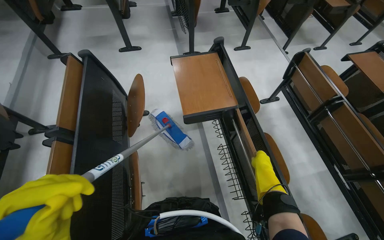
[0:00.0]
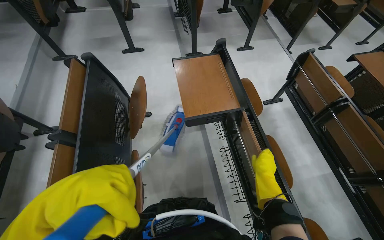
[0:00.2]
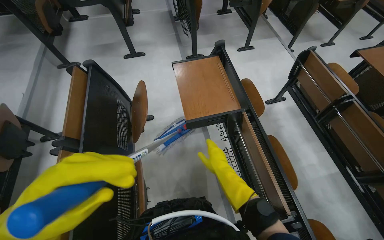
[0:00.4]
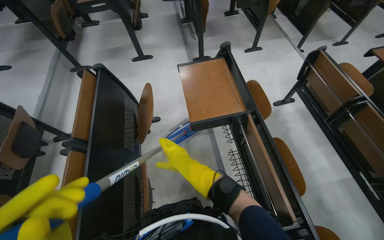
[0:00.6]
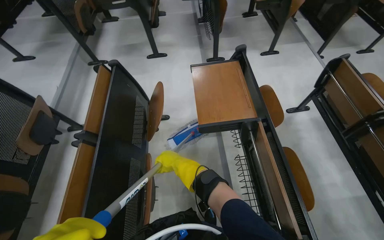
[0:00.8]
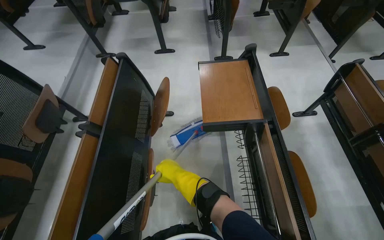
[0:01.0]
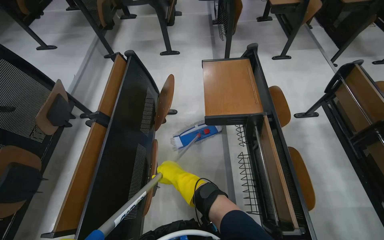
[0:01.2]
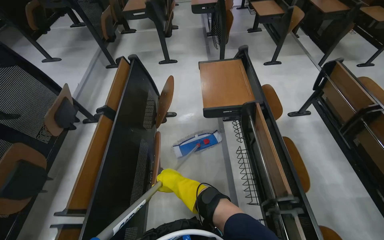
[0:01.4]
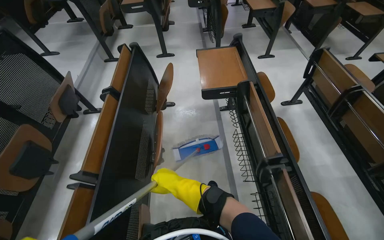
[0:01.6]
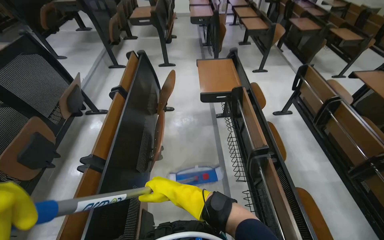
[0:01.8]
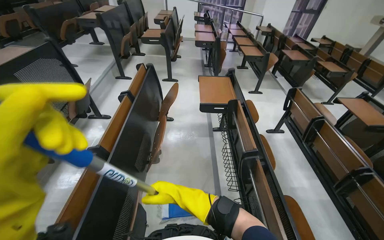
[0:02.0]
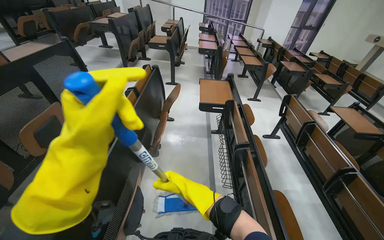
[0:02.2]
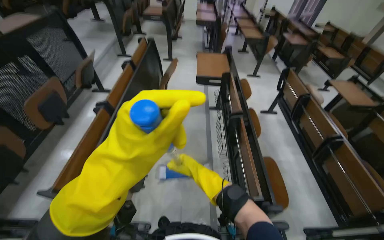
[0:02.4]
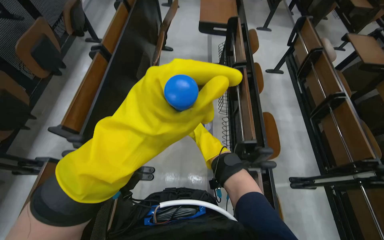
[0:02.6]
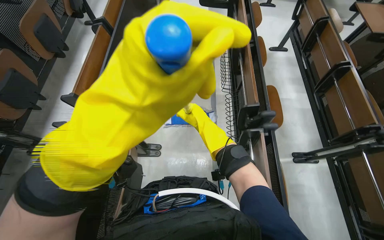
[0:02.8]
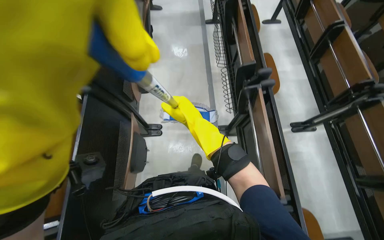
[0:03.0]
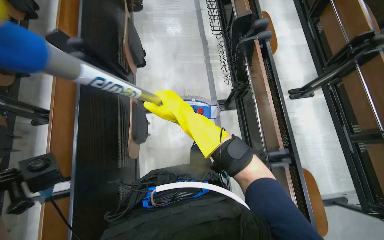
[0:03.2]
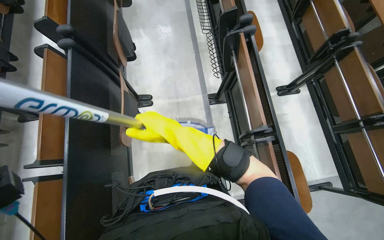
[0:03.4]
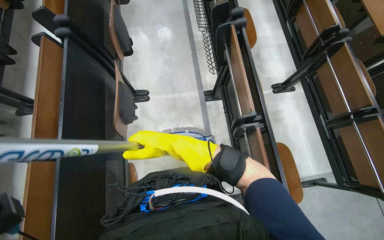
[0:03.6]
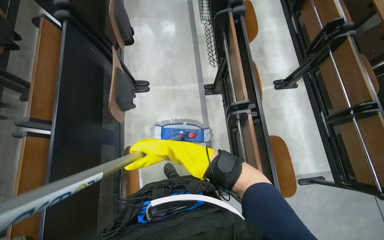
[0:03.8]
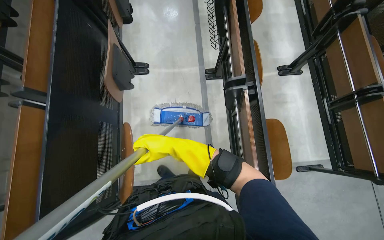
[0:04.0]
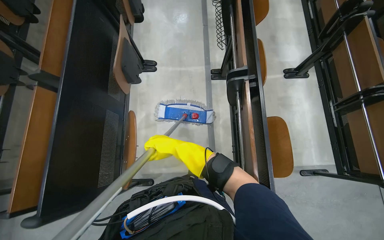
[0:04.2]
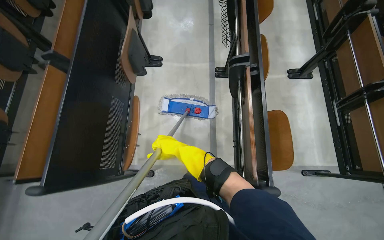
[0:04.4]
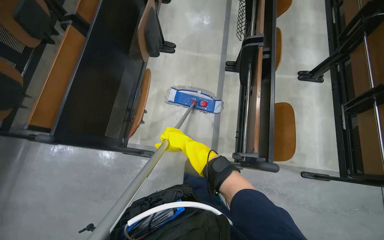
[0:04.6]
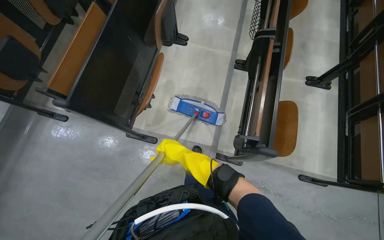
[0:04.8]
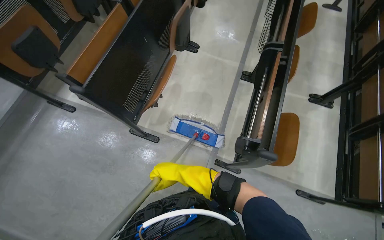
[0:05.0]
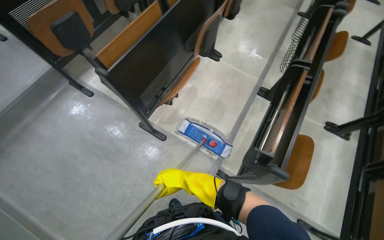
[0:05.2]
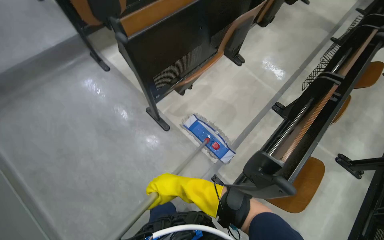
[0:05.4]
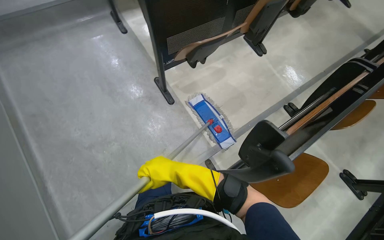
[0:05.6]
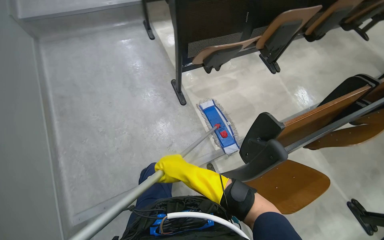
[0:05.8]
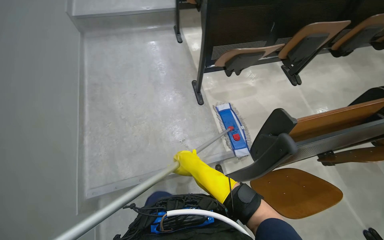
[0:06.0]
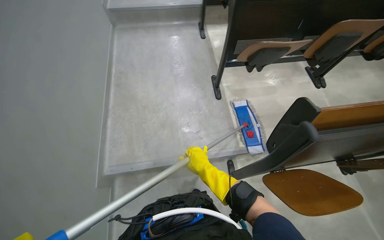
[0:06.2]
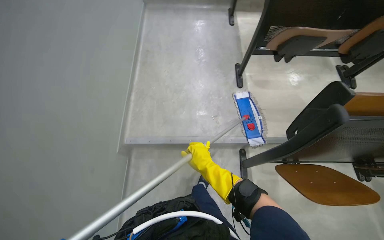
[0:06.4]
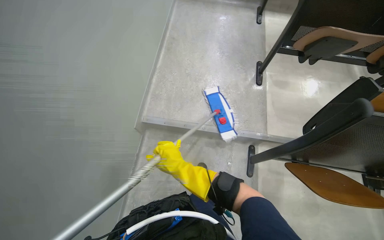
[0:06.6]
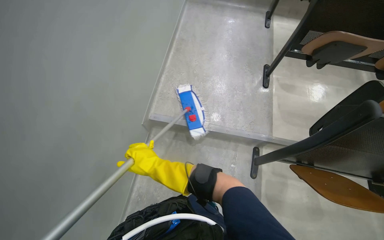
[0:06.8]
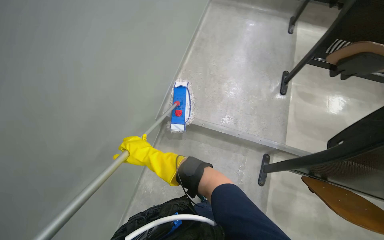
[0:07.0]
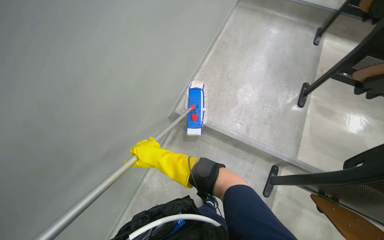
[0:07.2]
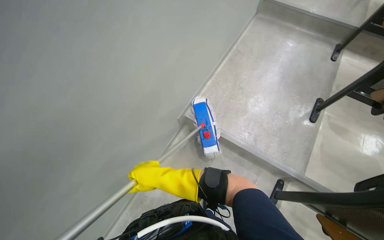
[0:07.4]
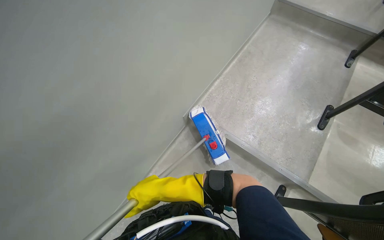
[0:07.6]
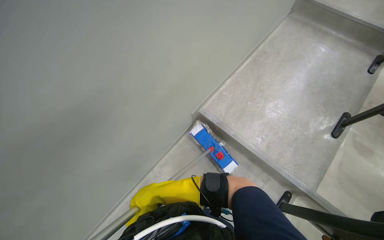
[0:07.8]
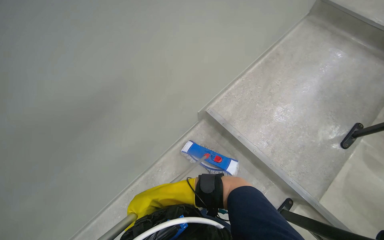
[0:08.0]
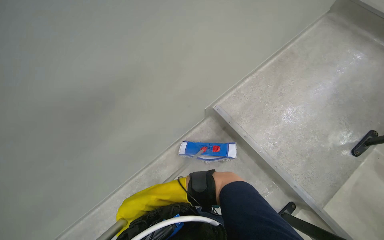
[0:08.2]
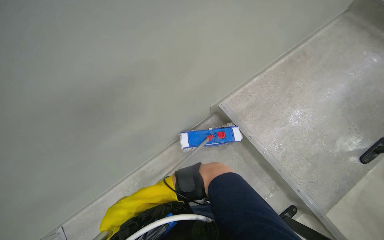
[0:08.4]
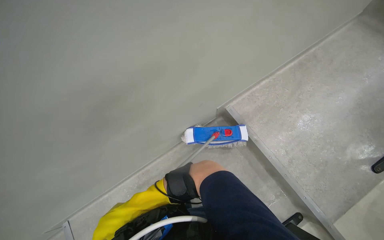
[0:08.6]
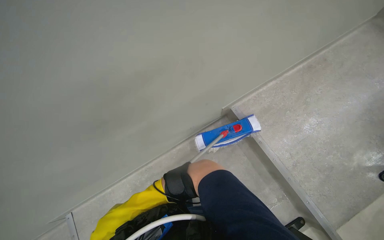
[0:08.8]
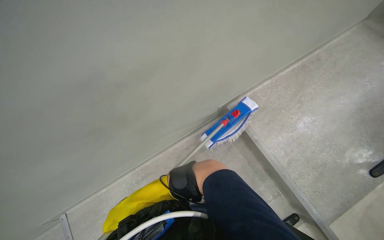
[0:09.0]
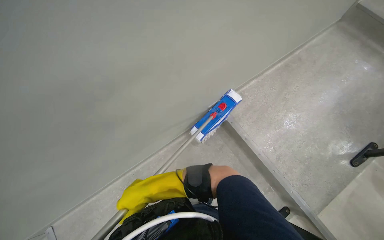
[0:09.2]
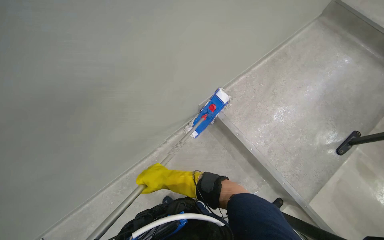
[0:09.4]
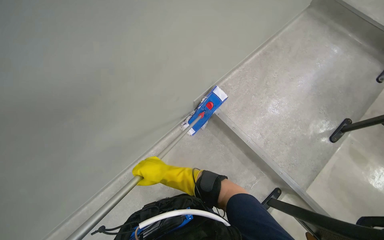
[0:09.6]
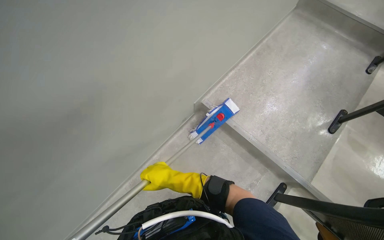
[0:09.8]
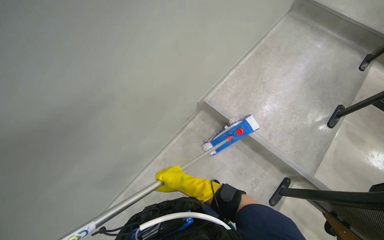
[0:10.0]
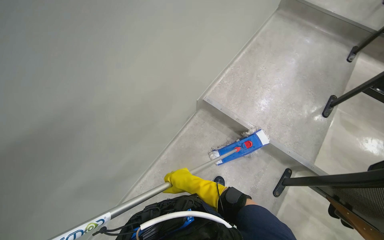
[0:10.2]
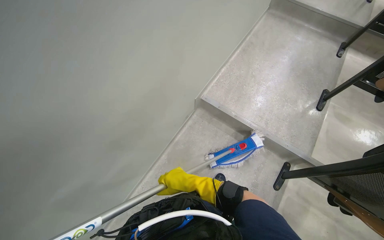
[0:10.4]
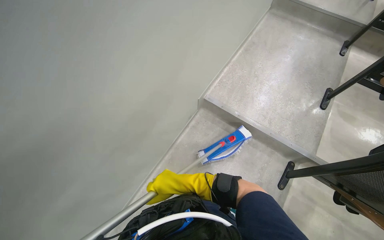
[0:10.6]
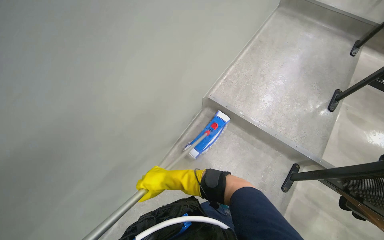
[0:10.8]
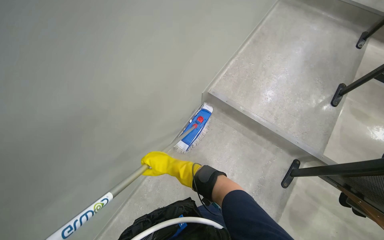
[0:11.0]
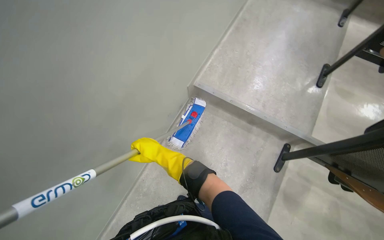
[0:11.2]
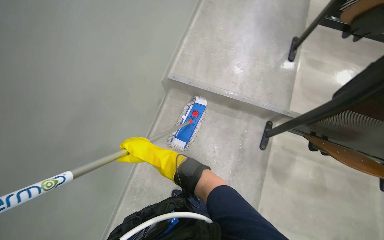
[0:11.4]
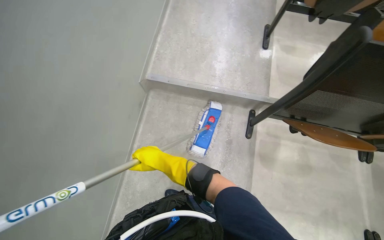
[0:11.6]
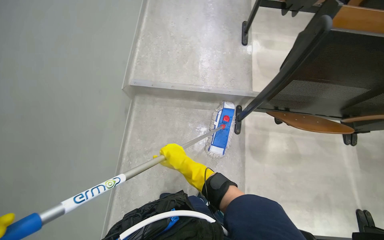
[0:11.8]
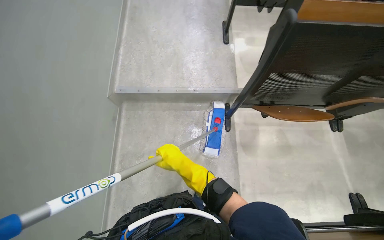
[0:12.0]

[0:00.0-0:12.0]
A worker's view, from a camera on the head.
Job: mopping floor.
The whole recording: Mopping lecture hall floor. The worker washes the mop, then mops the floor of the lecture hall, moving between rows of desks.
0:00.0 to 0:01.6: The right hand shifts roughly 30 cm to the left.
0:01.6 to 0:03.0: The camera is carried some 80 cm. The wearer looks about 15 degrees further downward.
0:03.0 to 0:04.4: The camera is carried about 60 cm. The view tilts about 15 degrees downward.
0:04.4 to 0:06.0: The head travels roughly 50 cm. The wearer looks approximately 70 degrees further to the left.
0:06.0 to 0:07.6: The wearer's head swings approximately 50 degrees to the left.
0:07.6 to 0:09.0: The wearer looks about 25 degrees further to the left.
0:09.0 to 0:10.4: The wearer looks roughly 25 degrees further to the right.
0:10.4 to 0:12.0: The wearer's head swings some 35 degrees to the right.

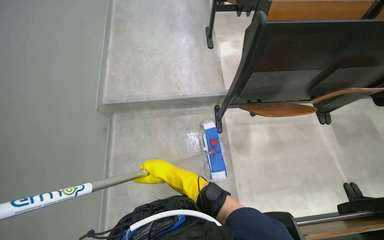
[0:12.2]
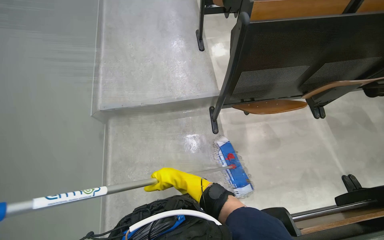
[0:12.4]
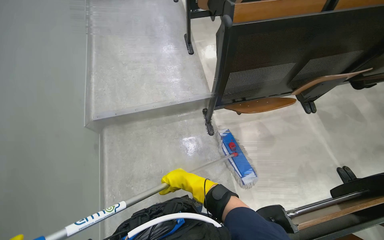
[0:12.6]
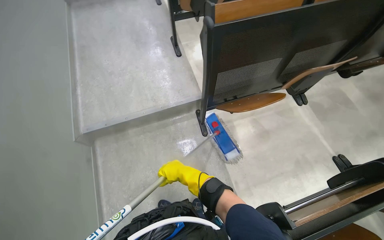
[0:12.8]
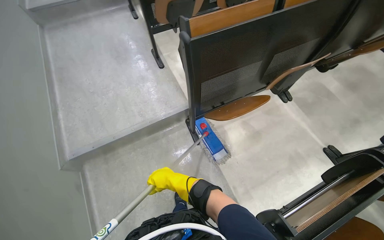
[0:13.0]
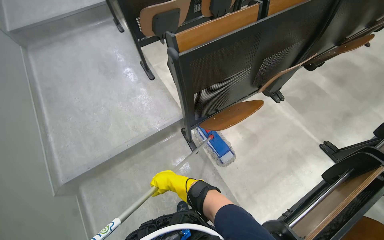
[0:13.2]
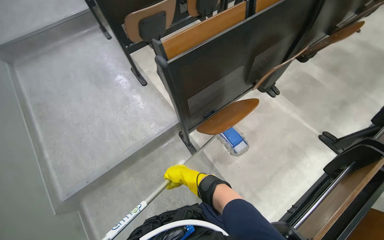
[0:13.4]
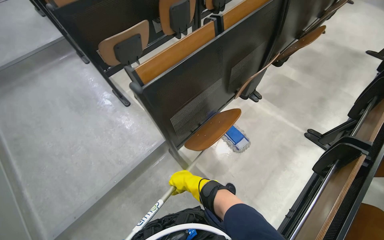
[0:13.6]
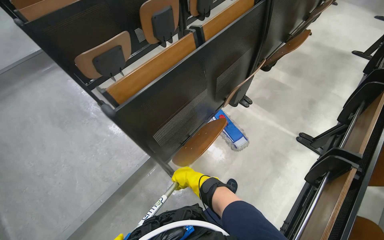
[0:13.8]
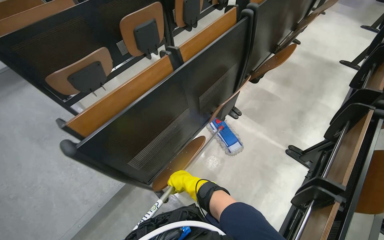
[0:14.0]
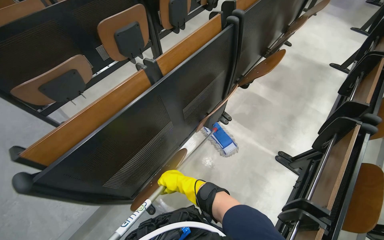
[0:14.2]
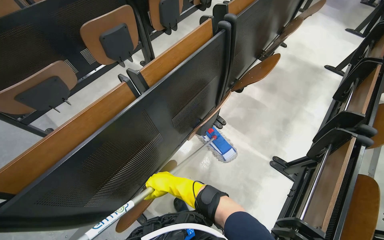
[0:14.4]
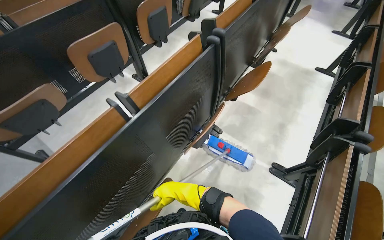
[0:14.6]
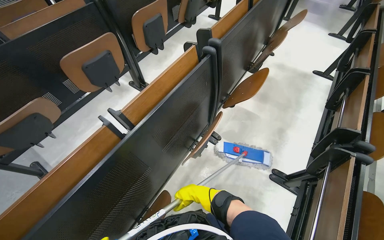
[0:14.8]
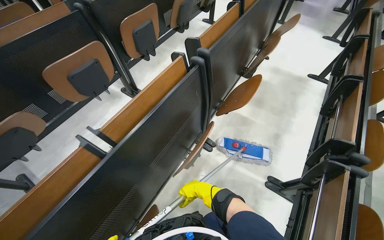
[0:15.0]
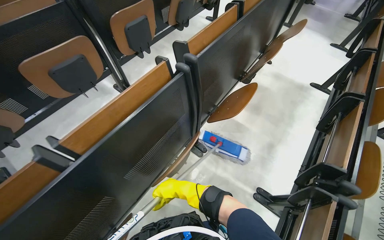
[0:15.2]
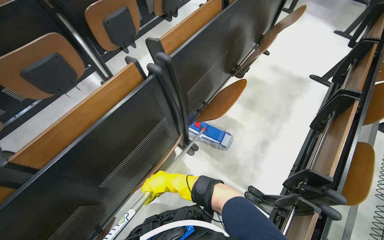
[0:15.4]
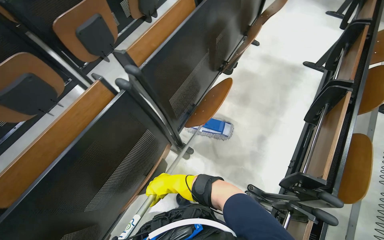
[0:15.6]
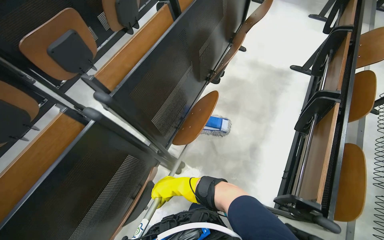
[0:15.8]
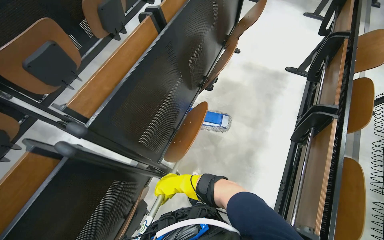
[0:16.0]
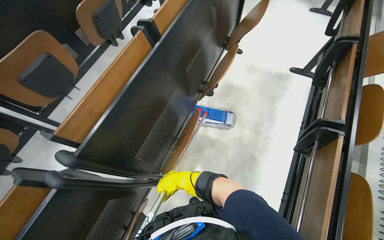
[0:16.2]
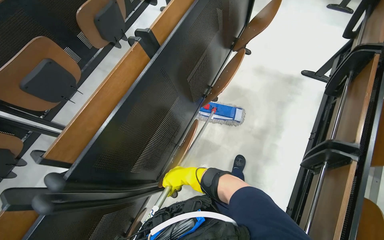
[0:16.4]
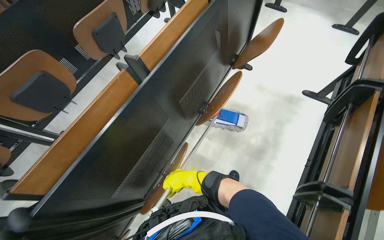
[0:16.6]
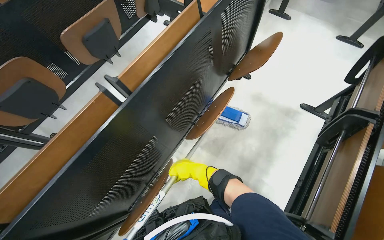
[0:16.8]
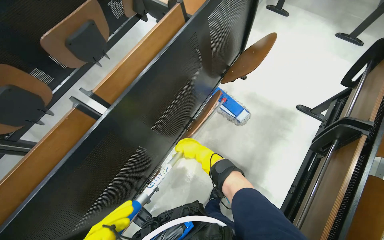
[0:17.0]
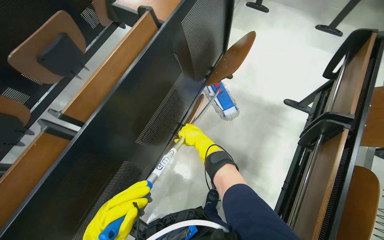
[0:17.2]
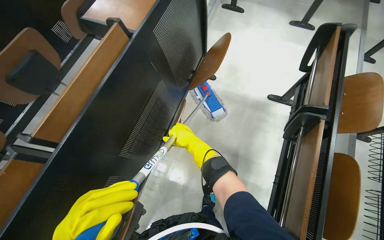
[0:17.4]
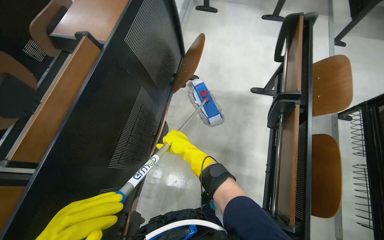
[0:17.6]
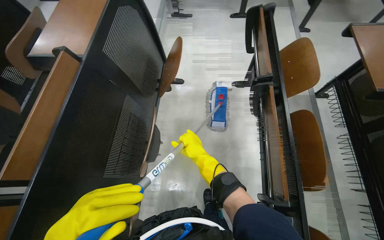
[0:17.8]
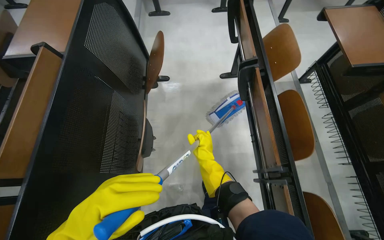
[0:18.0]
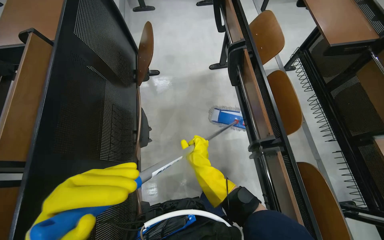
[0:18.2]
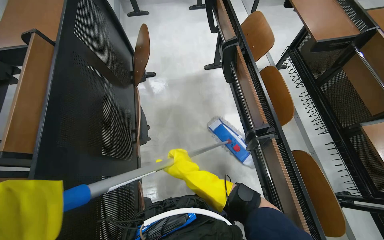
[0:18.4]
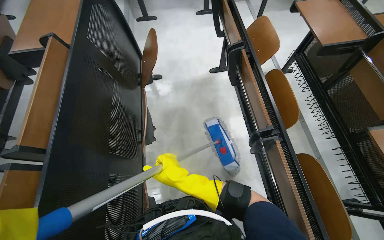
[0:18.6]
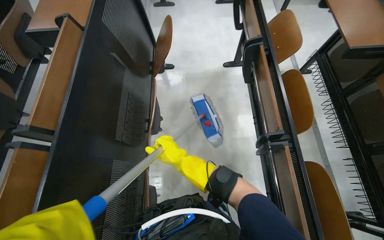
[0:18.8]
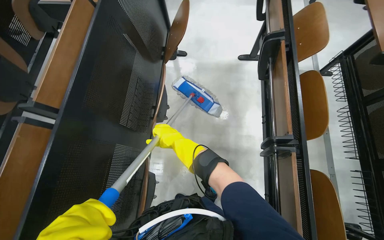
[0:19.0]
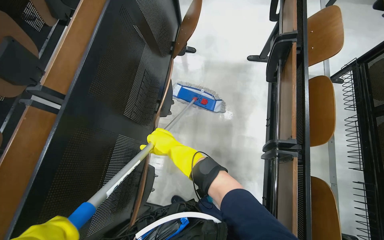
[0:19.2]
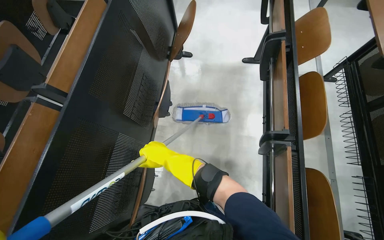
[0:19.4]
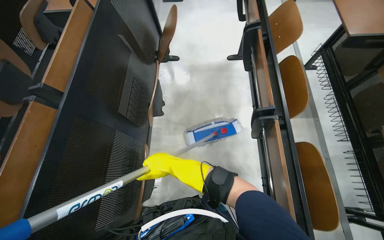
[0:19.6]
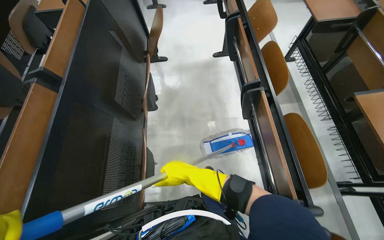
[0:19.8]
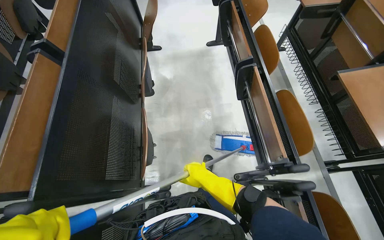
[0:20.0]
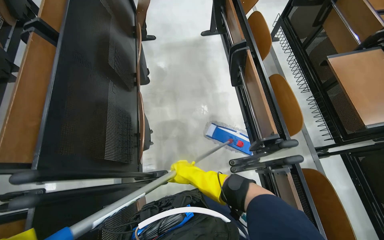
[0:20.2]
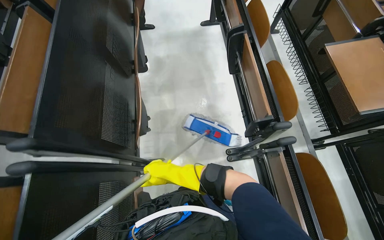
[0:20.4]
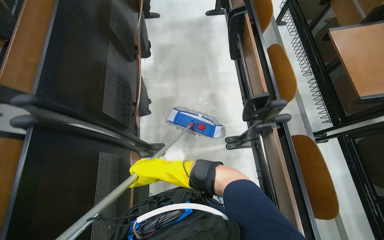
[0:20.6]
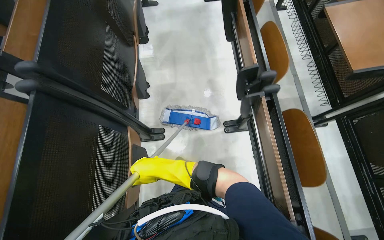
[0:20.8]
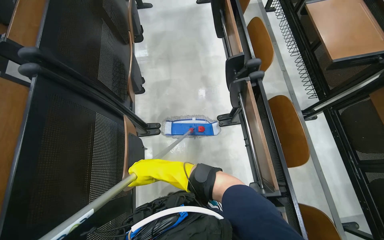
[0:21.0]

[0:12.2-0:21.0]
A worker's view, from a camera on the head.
Job: mopping floor.
The whole recording: Mopping lecture hall floor. The worker washes the mop, then mops the floor of the lecture hall, moving between rows of desks.
0:12.2 to 0:13.6: The wearer's head swings approximately 40 degrees to the right. The right hand is displaced to the right and farther from the camera by approximately 25 cm.
0:13.6 to 0:15.2: The camera travels about 80 cm.
0:15.2 to 0:16.6: The camera travels about 80 cm.
0:16.6 to 0:18.0: The wearer looks approximately 35 degrees further to the right.
0:18.0 to 0:19.6: The right hand travels to the left by roughly 15 cm.
0:19.6 to 0:21.0: The camera is carried some 60 cm.
